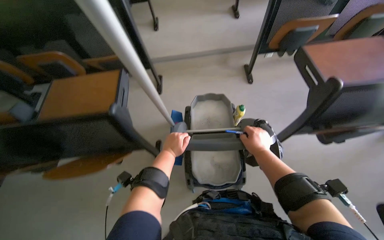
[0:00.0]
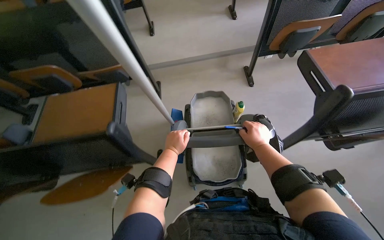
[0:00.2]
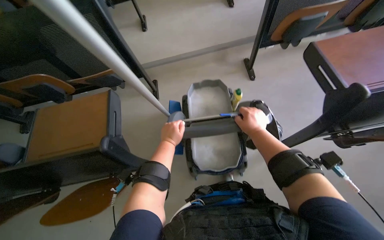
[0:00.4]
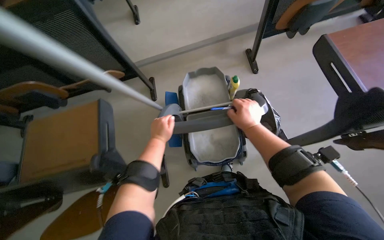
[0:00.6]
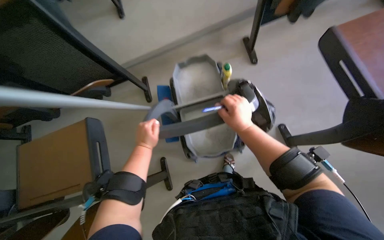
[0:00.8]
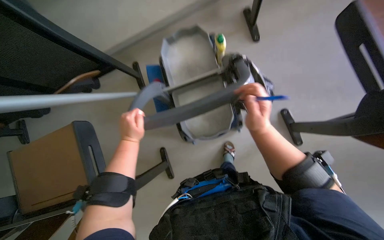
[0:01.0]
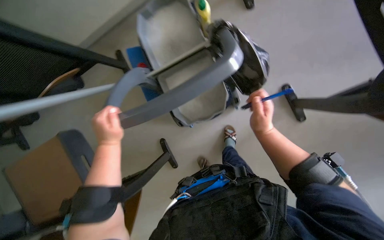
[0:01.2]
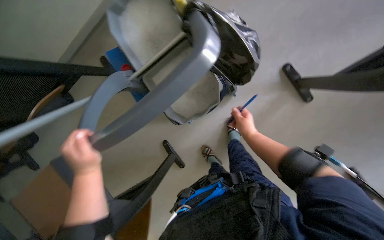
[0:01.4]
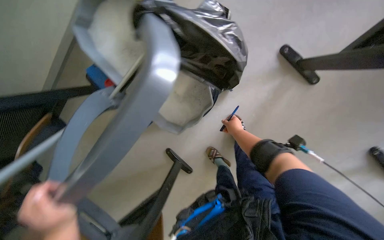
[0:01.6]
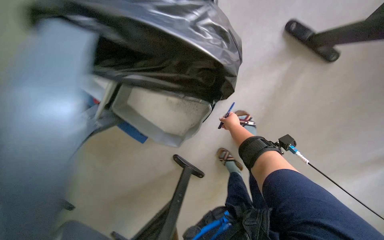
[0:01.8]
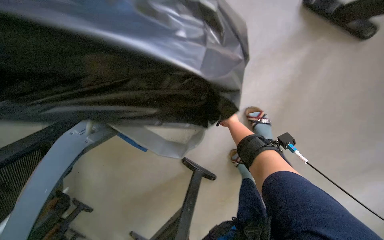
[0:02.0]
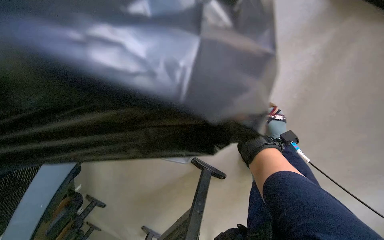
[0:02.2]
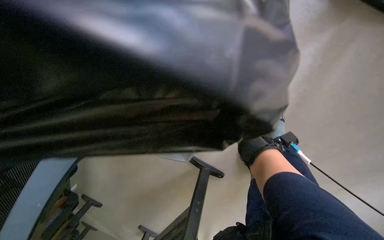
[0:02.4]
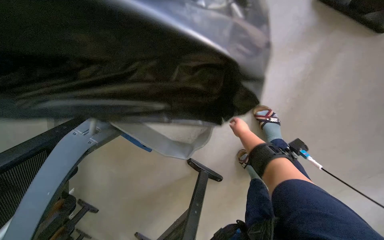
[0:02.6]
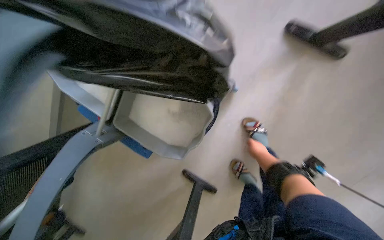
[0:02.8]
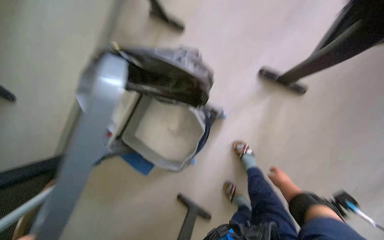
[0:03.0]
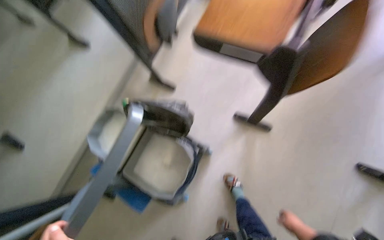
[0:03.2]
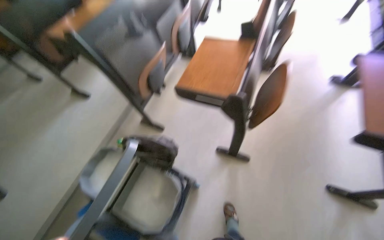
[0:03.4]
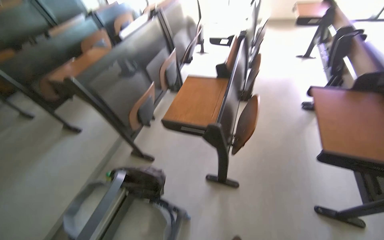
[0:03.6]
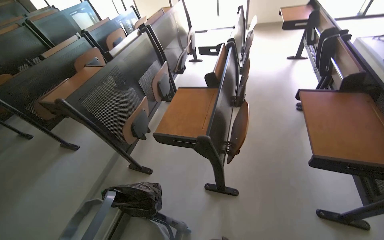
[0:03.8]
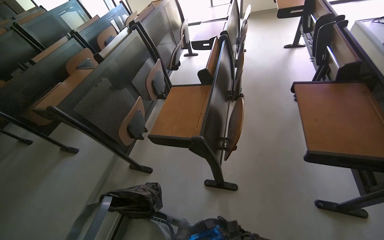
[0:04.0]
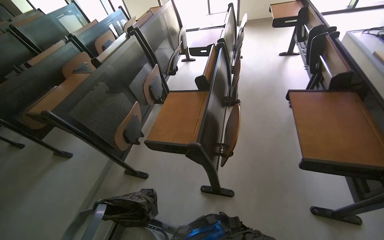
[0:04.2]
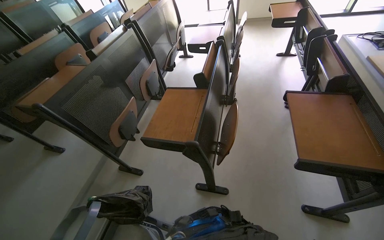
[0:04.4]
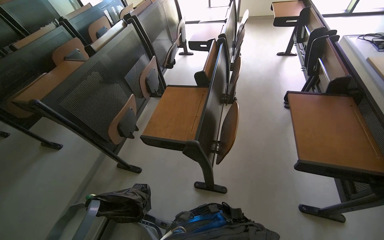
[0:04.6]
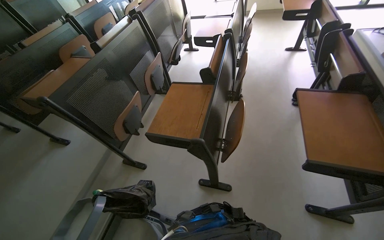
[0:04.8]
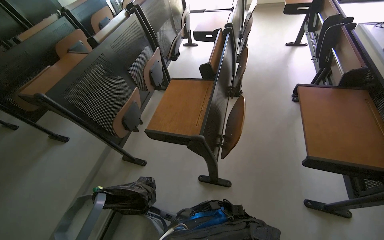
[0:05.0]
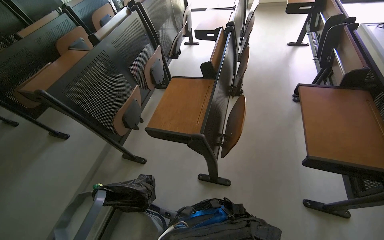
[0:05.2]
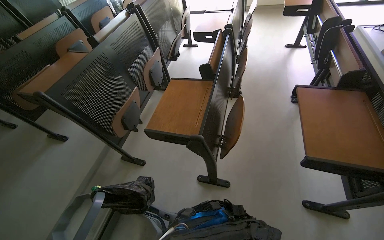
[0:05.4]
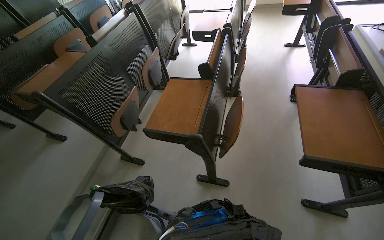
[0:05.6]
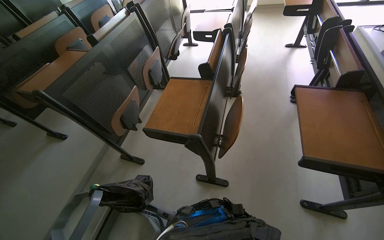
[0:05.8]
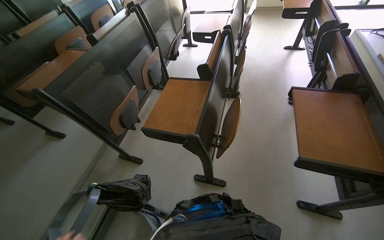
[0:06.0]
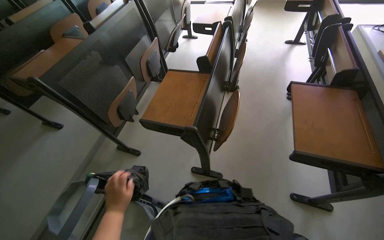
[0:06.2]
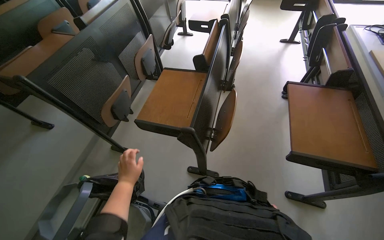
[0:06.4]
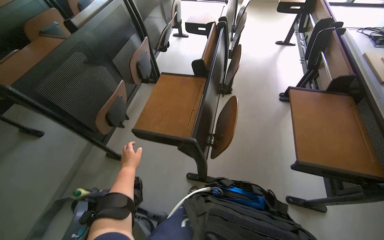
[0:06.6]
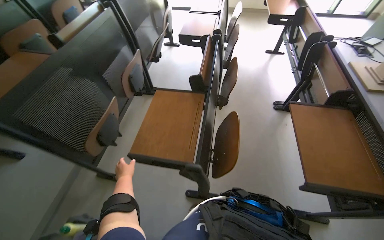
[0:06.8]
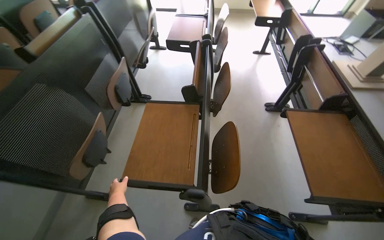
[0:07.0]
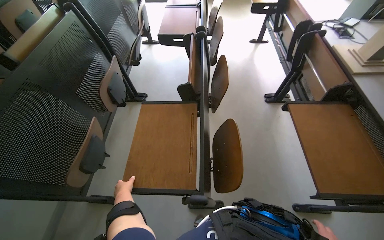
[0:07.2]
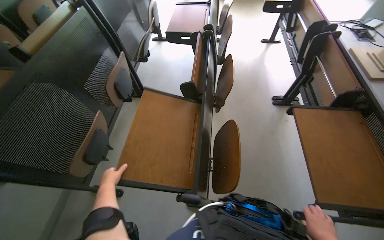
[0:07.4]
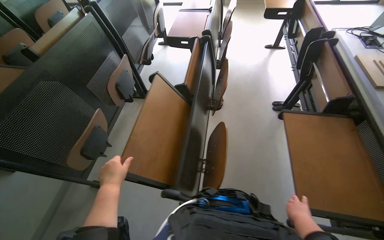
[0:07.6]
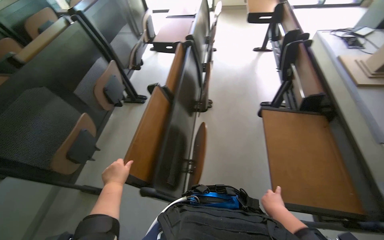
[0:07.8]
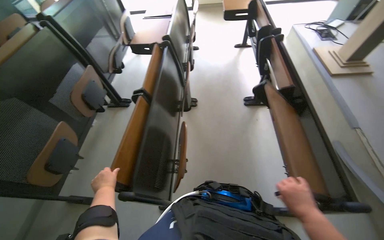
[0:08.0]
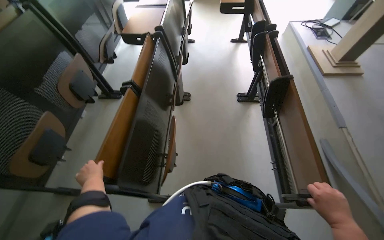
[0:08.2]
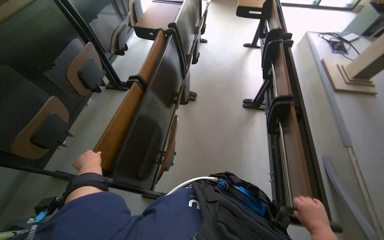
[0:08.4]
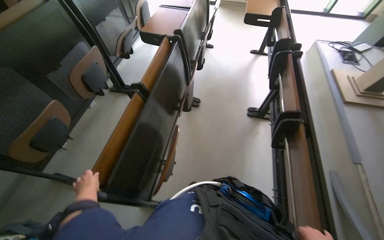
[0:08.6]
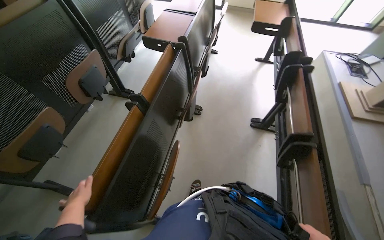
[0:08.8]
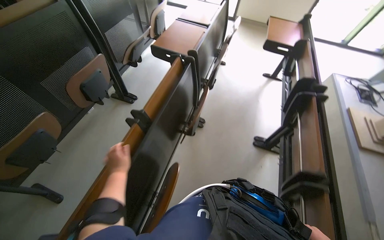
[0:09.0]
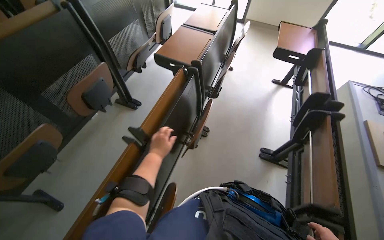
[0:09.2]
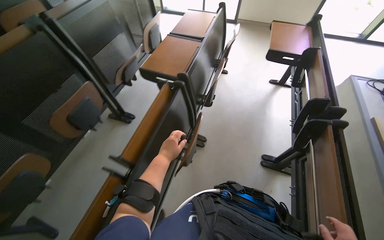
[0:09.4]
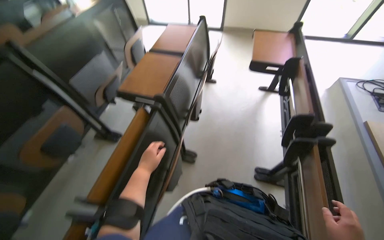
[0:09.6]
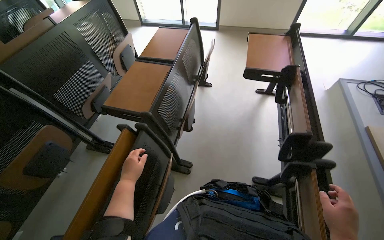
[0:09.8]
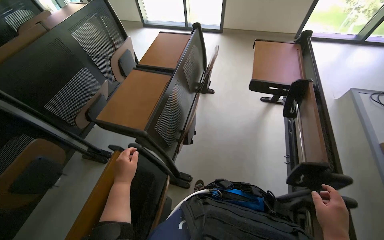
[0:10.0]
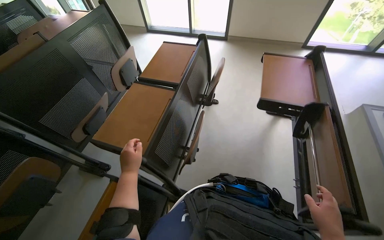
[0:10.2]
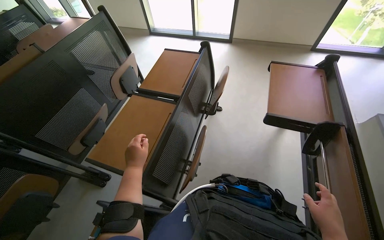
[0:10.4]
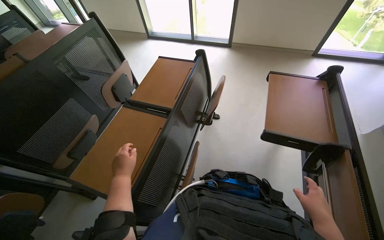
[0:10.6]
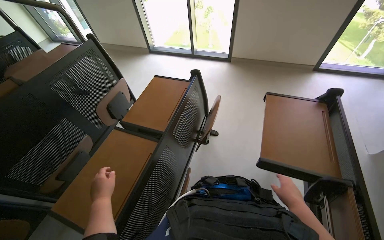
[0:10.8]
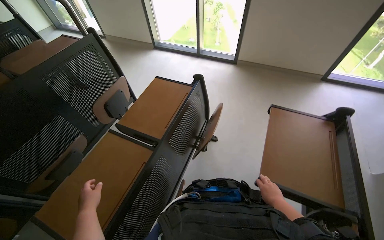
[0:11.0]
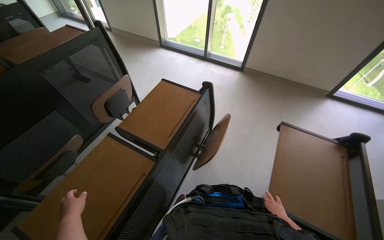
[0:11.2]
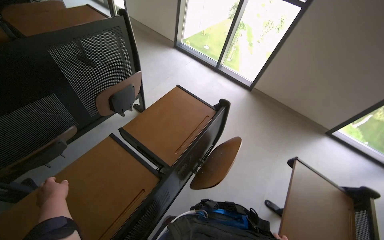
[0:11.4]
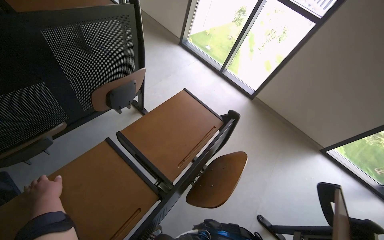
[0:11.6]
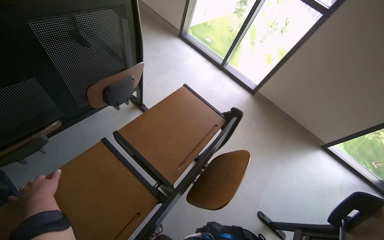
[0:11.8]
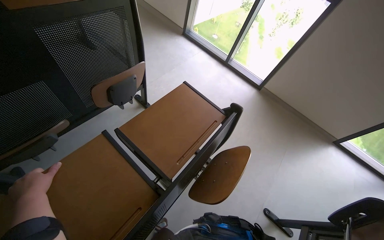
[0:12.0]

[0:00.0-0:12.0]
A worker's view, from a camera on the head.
Job: organizing items.
The whole recording: Organizing classroom desks. The worker adjusts and tidies the desks in the classroom, picking up a pen and placing it in the cart.
0:00.0 to 0:01.6: The view tilts approximately 15 degrees downward. The scene turns roughly 35 degrees counterclockwise in the picture.
0:01.6 to 0:03.0: The camera pitches upward, by approximately 15 degrees.
0:03.0 to 0:04.4: The wearer moves about 50 cm. The head turns to the right by approximately 20 degrees. The view tilts about 45 degrees upward.
0:09.0 to 0:10.4: The camera travels some 90 cm.
0:10.4 to 0:12.0: The wearer moves roughly 60 cm. Everything in view rotates approximately 30 degrees clockwise.

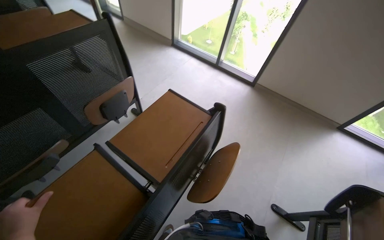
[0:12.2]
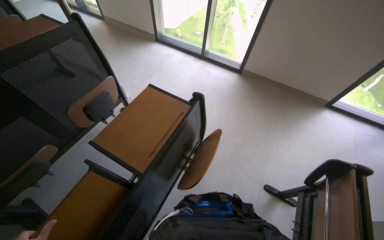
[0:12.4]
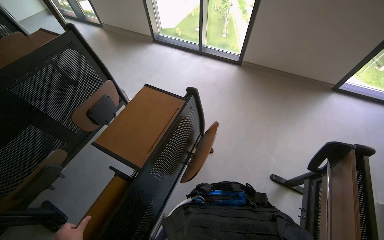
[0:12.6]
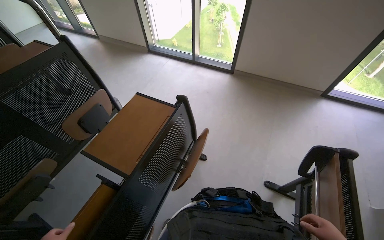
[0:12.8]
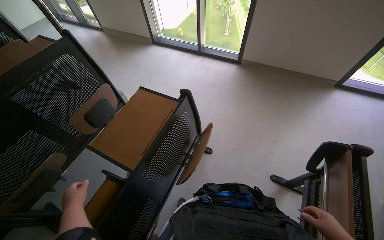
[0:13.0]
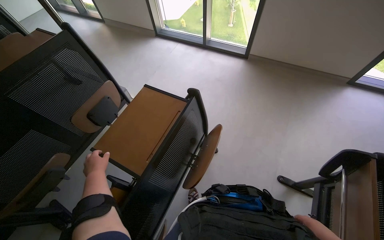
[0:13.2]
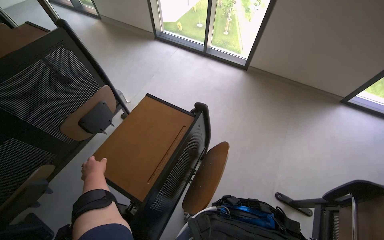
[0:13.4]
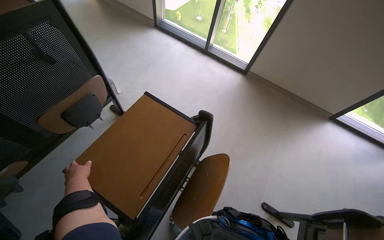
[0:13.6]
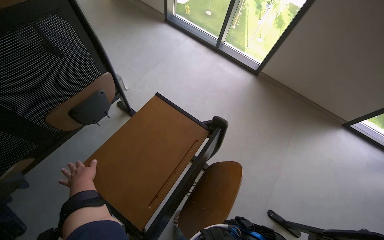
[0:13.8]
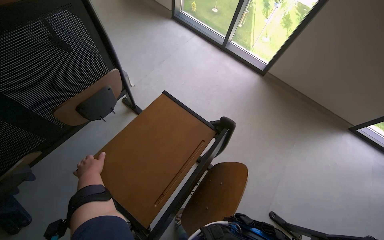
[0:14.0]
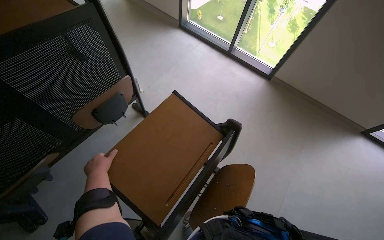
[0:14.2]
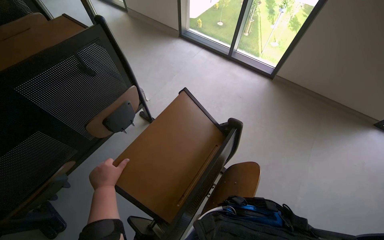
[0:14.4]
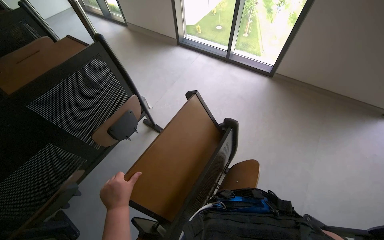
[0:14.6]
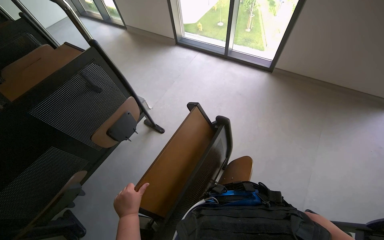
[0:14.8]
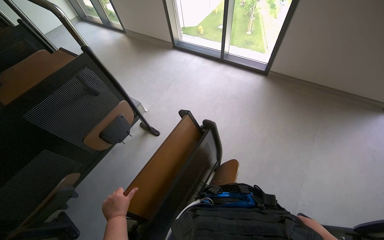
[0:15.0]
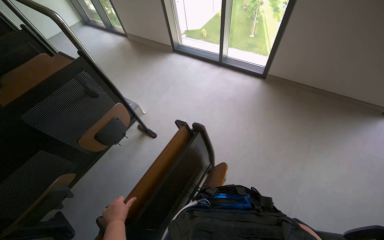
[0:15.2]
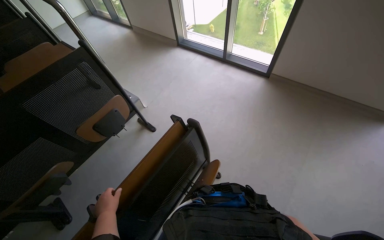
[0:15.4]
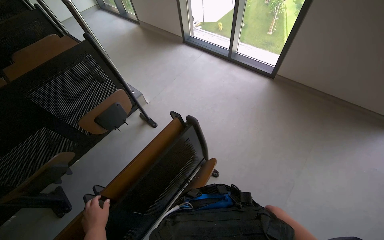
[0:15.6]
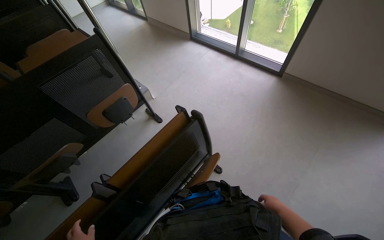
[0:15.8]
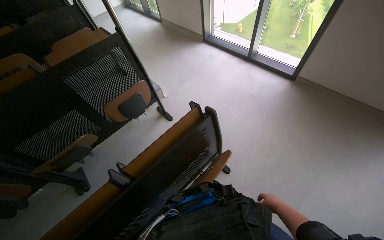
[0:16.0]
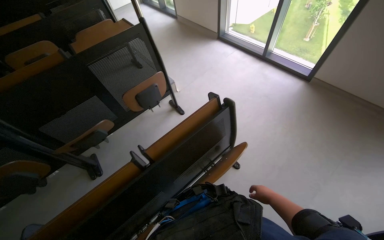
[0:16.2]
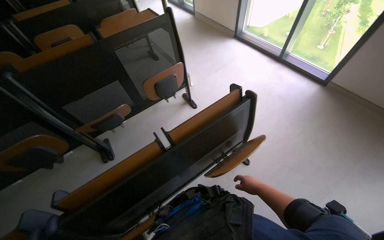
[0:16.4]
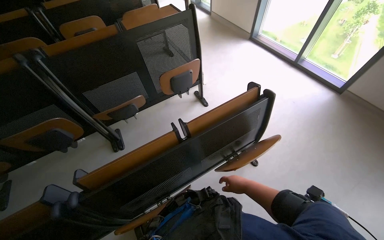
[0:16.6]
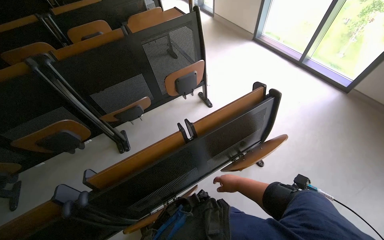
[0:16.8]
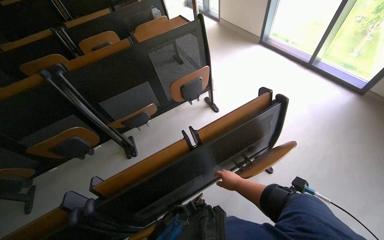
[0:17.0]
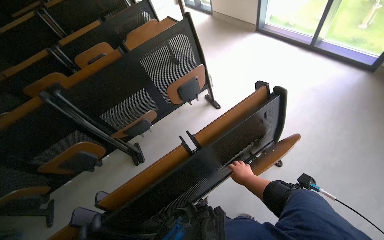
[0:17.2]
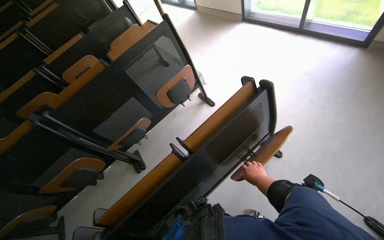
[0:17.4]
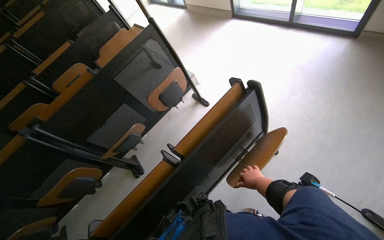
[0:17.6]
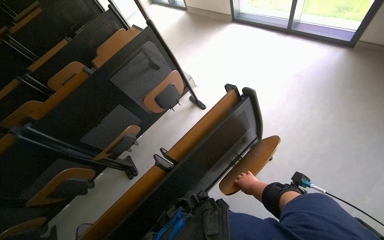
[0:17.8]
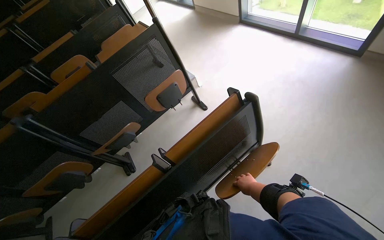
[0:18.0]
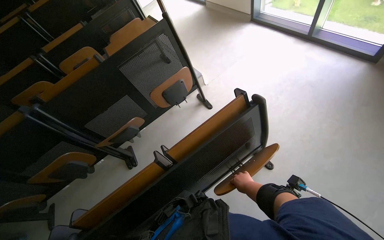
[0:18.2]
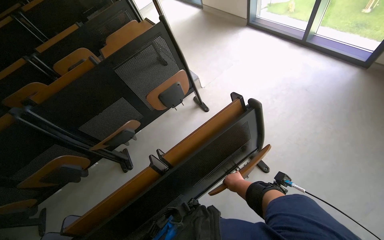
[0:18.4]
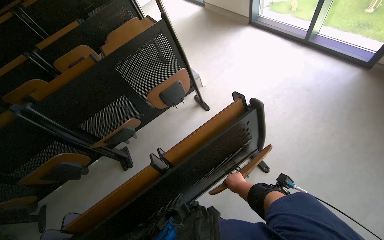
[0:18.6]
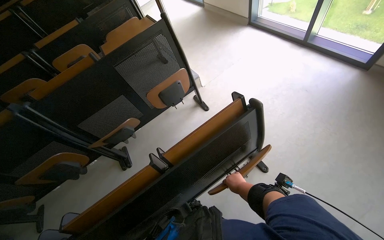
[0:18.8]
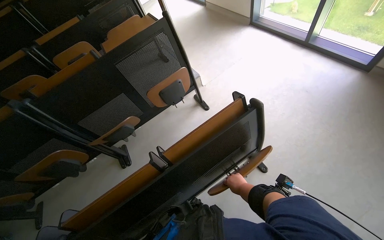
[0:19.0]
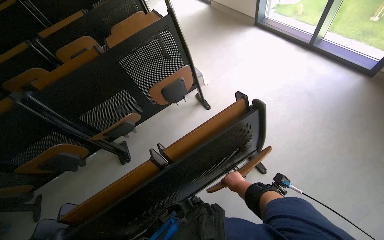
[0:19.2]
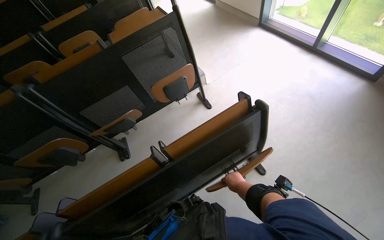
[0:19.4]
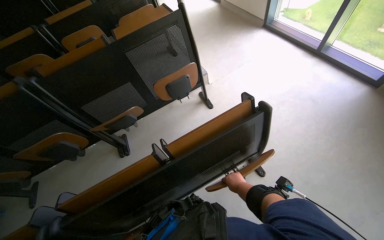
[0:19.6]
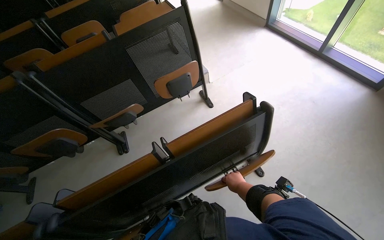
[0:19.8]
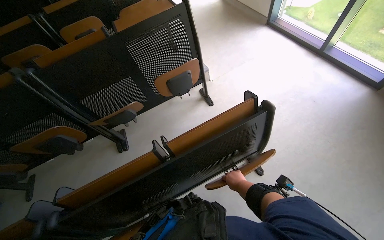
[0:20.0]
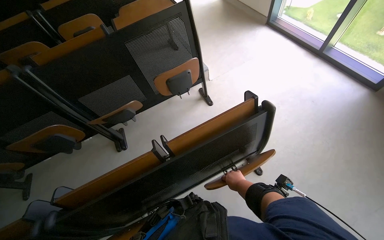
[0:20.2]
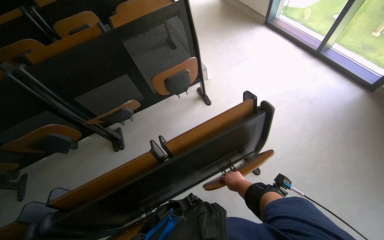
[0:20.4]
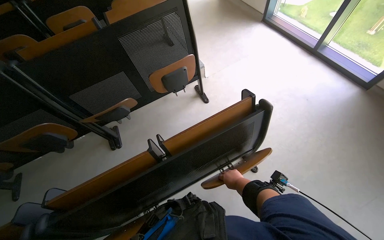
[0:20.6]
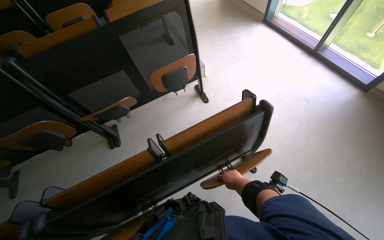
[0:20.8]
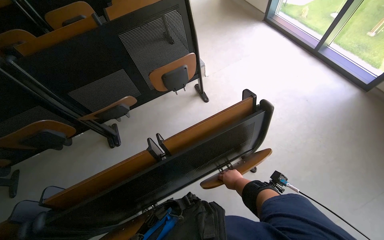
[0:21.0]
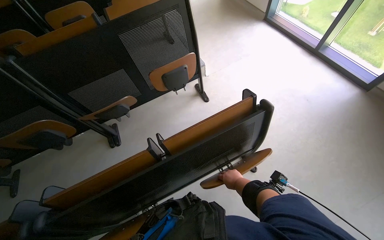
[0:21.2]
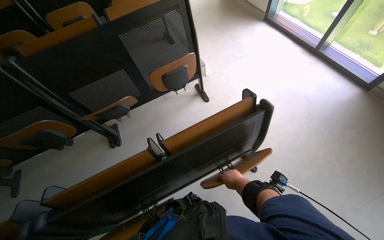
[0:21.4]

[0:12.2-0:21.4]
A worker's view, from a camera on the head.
Job: organizing items.
The whole recording: Organizing classroom desks. The worker adjusts and tidies the desks in the classroom, picking up a pen and placing it in the cart.
0:13.8 to 0:15.2: The left hand heads to the right and down the picture, covering roughly 20 cm.
0:15.2 to 0:16.8: The head rotates some 25 degrees to the left.
0:16.8 to 0:18.4: The right hand travels farther from the camera by some 15 cm.
